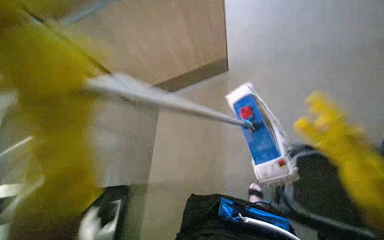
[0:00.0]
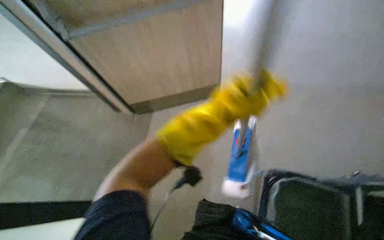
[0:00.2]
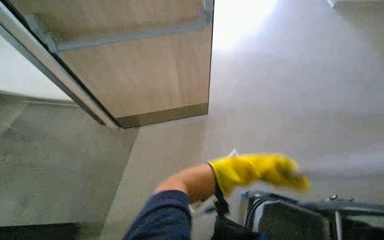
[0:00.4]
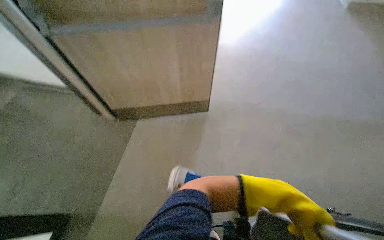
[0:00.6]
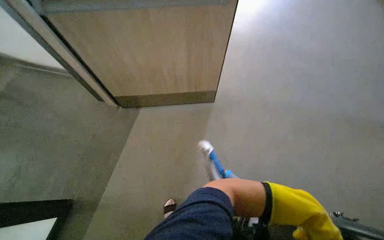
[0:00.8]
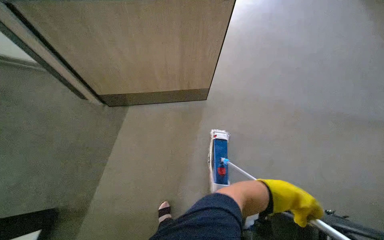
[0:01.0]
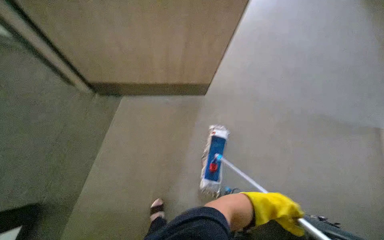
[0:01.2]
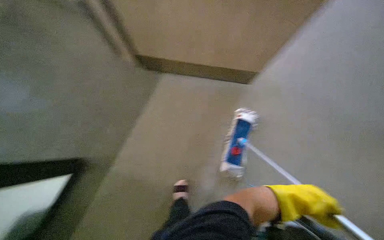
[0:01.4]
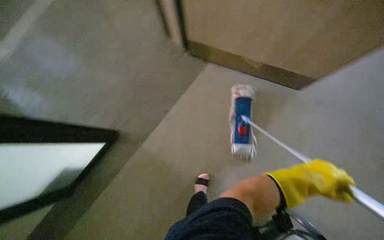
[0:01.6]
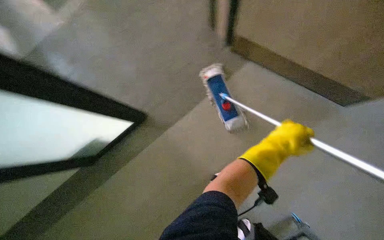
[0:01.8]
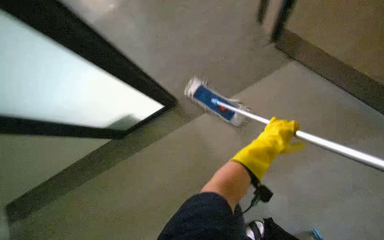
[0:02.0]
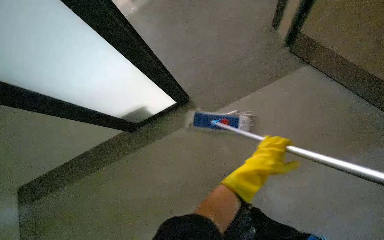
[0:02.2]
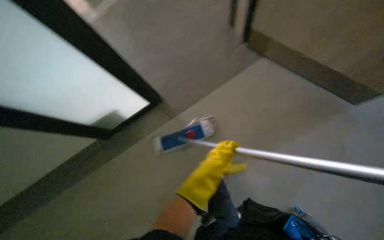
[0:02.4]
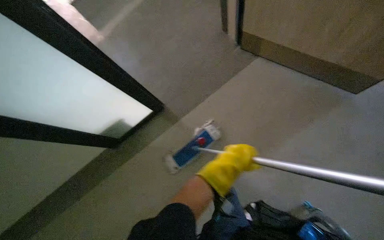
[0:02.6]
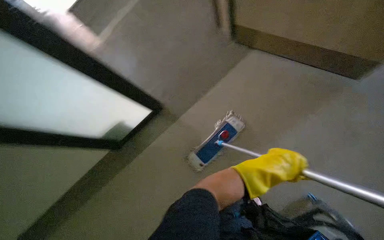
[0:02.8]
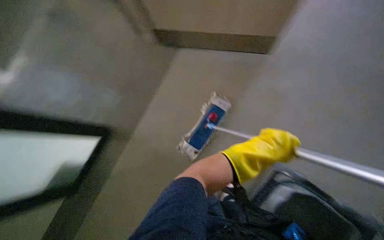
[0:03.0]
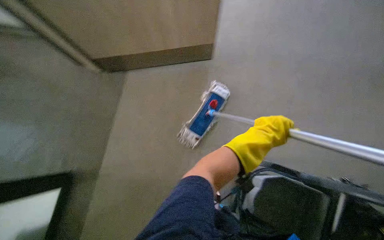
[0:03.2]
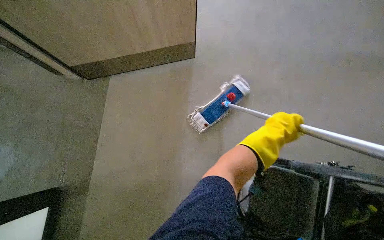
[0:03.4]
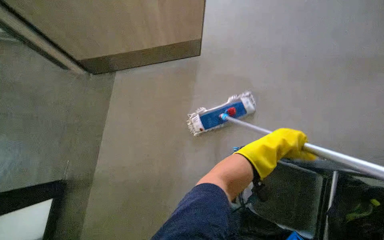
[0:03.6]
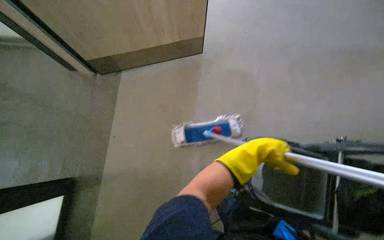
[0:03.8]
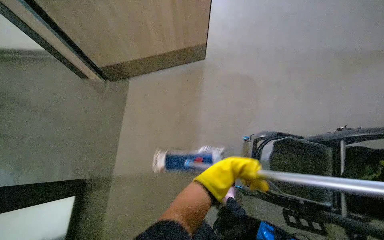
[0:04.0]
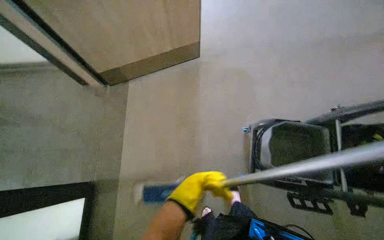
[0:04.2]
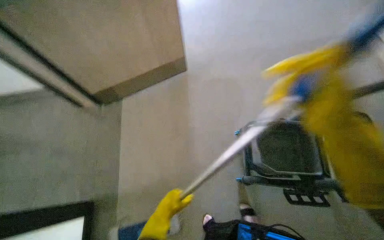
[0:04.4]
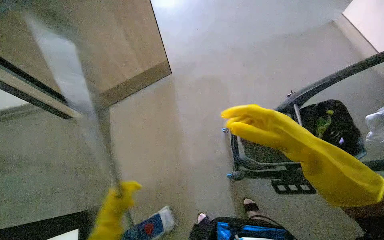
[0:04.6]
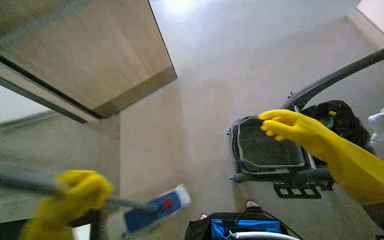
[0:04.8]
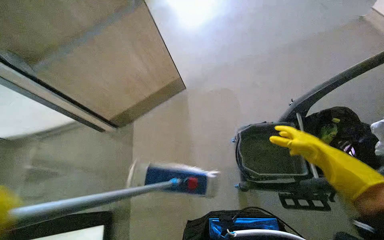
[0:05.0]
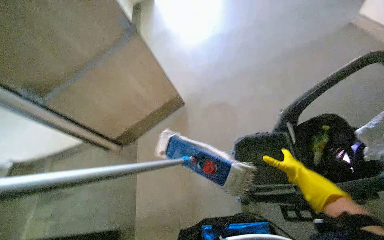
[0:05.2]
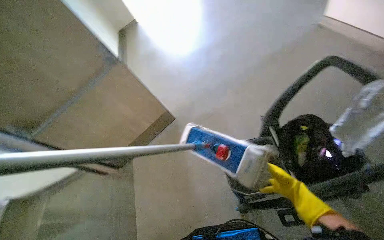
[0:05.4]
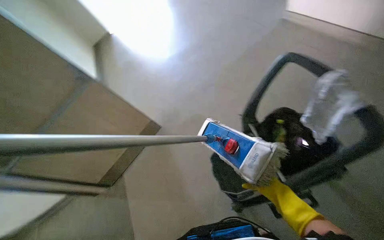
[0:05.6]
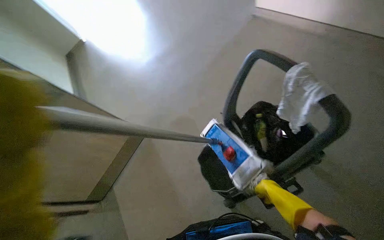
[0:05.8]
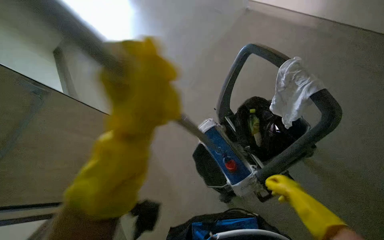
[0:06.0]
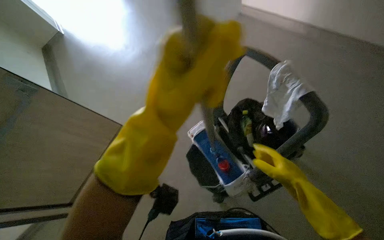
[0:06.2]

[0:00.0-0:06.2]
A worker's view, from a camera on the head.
Job: mopping floor.
The whole recording: Mopping classroom floor. The worker mops the classroom floor, moving around the seats and along the walls.
0:00.0 to 0:01.6: The camera pitches downward, by roughly 20 degrees.
0:01.6 to 0:03.2: The camera pitches downward, by about 15 degrees. Everything in view rotates some 40 degrees counterclockwise.
0:04.6 to 0:06.2: The wearer moves to the right, some 50 cm. The view tips upward by roughly 15 degrees. Everything in view rotates about 25 degrees counterclockwise.

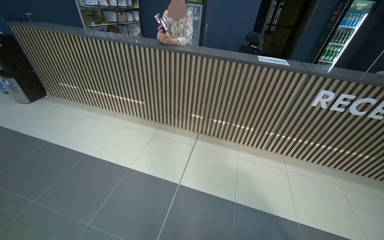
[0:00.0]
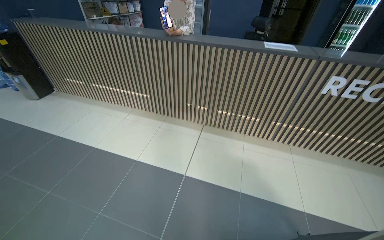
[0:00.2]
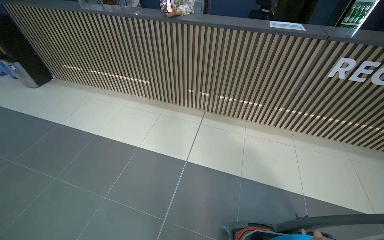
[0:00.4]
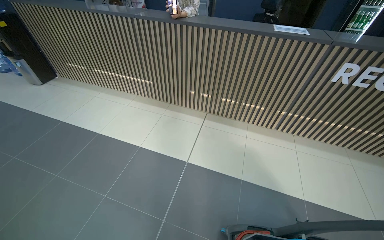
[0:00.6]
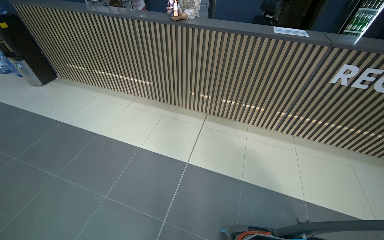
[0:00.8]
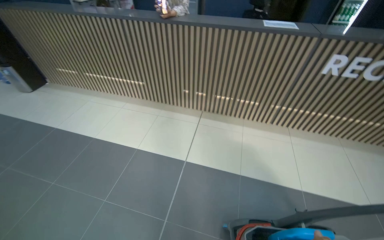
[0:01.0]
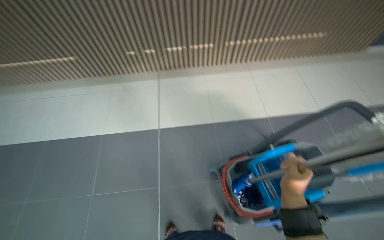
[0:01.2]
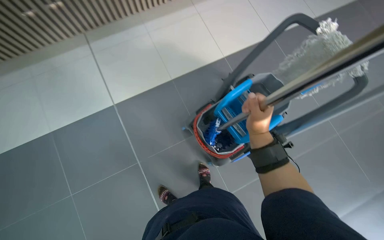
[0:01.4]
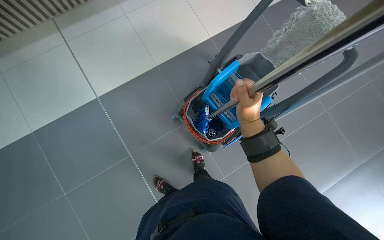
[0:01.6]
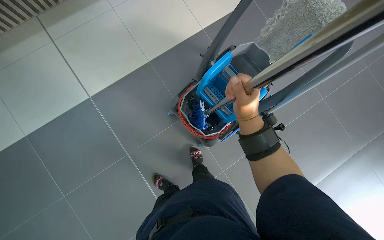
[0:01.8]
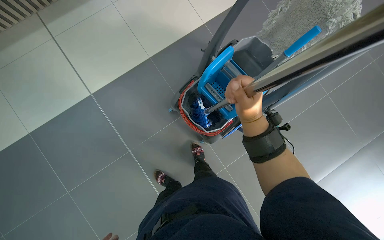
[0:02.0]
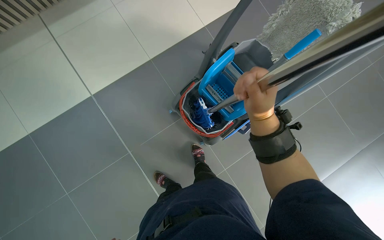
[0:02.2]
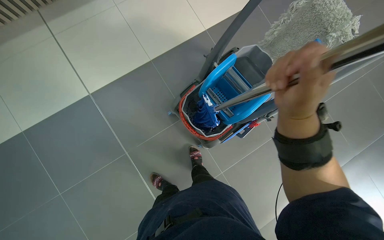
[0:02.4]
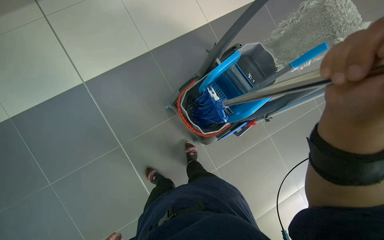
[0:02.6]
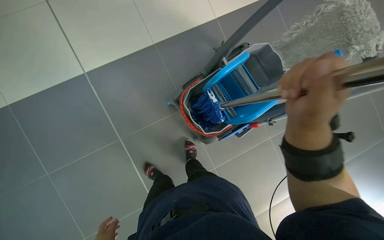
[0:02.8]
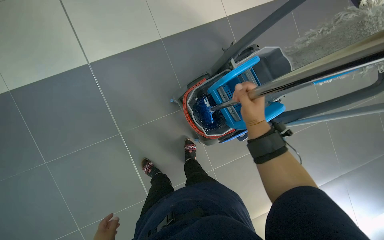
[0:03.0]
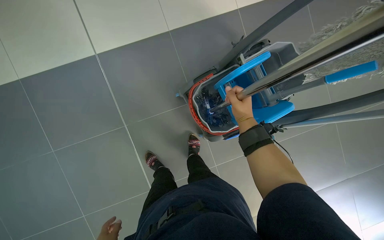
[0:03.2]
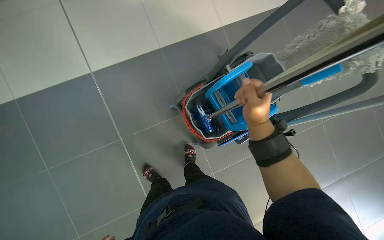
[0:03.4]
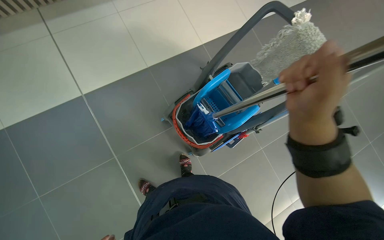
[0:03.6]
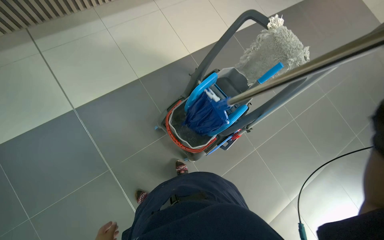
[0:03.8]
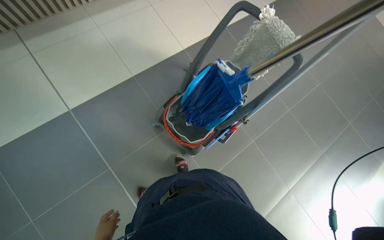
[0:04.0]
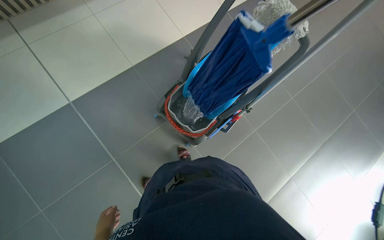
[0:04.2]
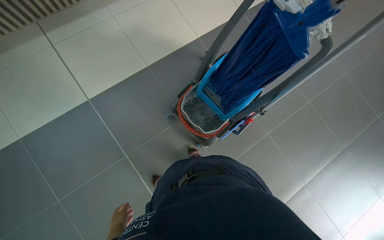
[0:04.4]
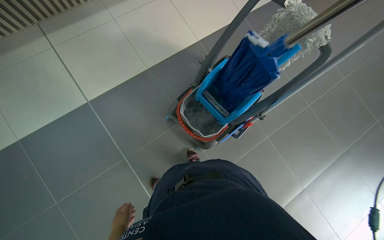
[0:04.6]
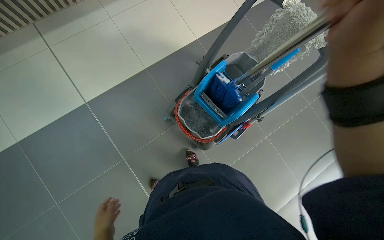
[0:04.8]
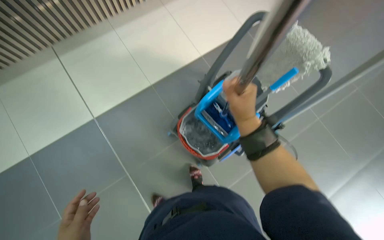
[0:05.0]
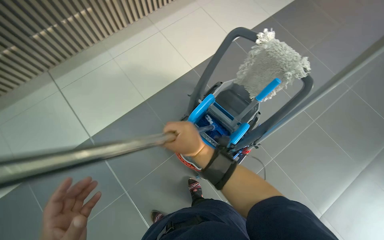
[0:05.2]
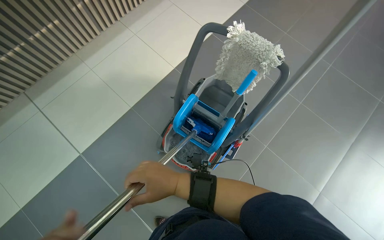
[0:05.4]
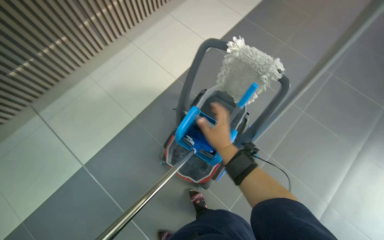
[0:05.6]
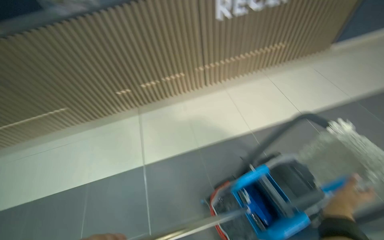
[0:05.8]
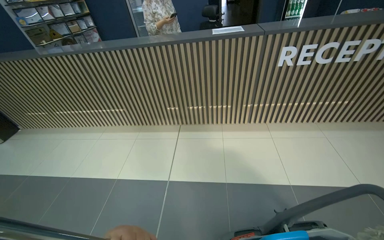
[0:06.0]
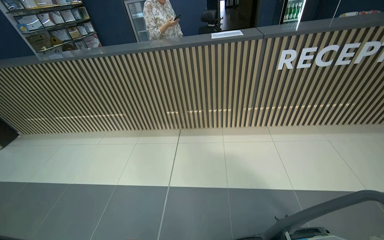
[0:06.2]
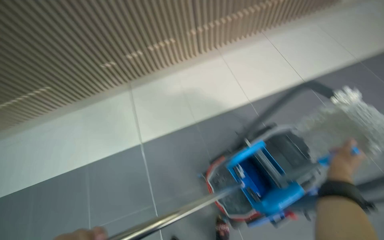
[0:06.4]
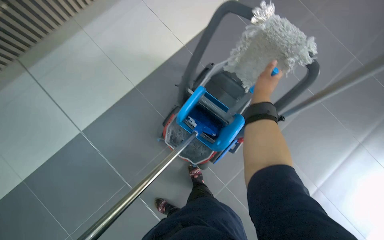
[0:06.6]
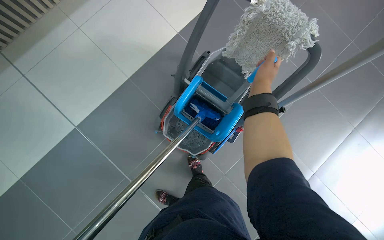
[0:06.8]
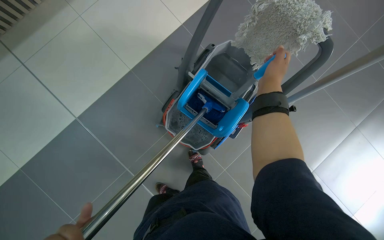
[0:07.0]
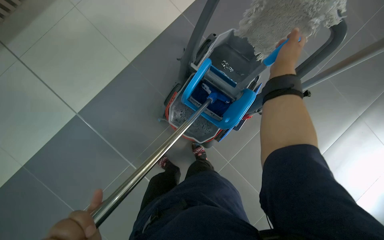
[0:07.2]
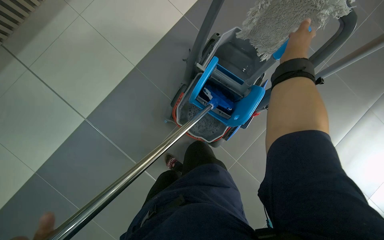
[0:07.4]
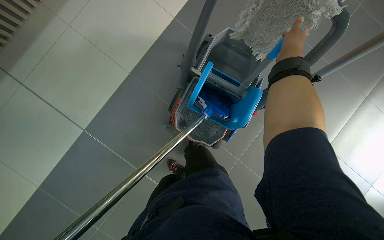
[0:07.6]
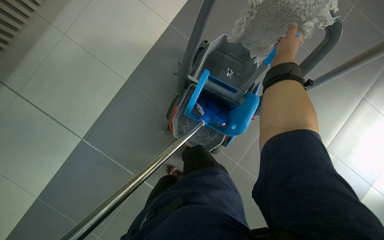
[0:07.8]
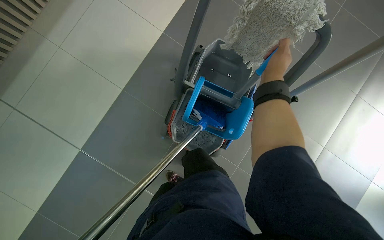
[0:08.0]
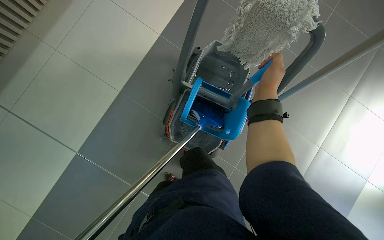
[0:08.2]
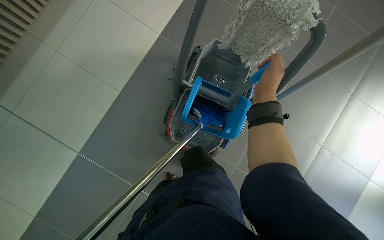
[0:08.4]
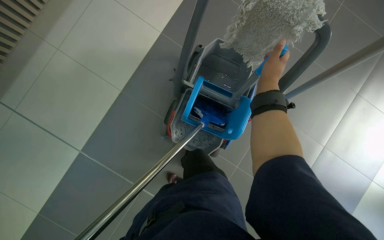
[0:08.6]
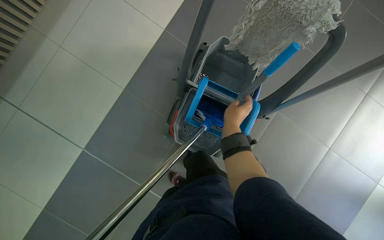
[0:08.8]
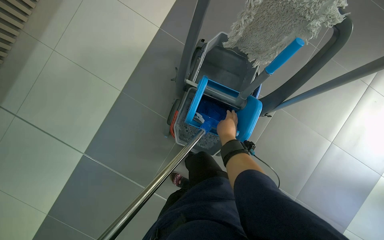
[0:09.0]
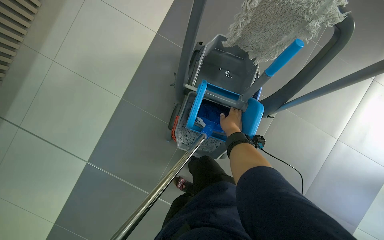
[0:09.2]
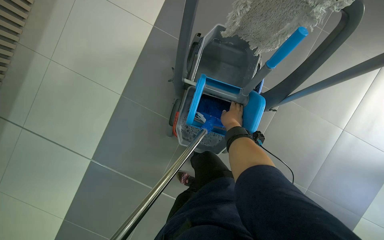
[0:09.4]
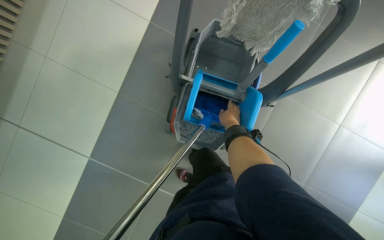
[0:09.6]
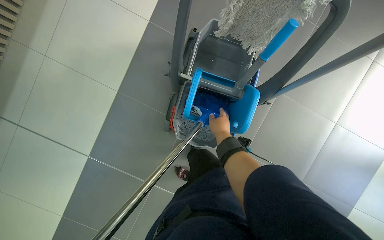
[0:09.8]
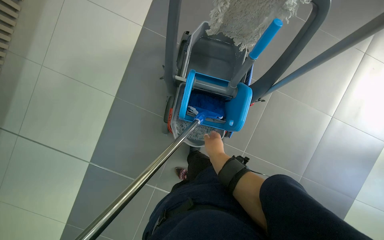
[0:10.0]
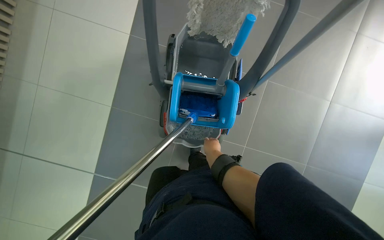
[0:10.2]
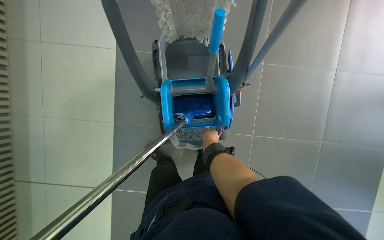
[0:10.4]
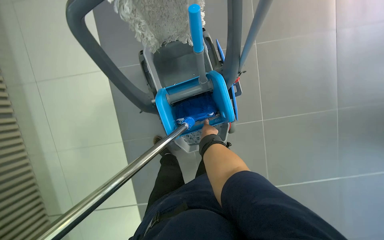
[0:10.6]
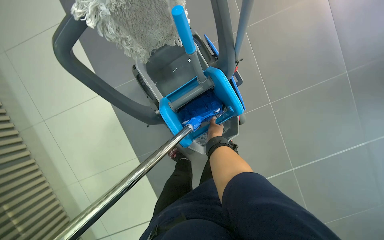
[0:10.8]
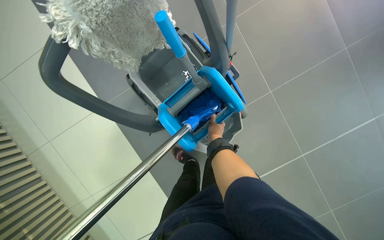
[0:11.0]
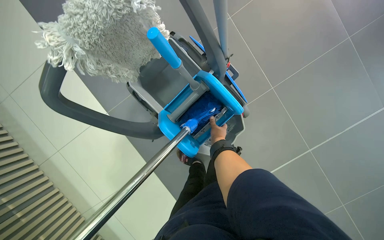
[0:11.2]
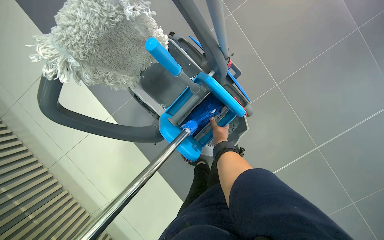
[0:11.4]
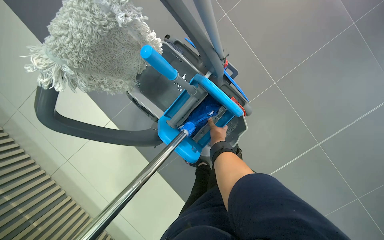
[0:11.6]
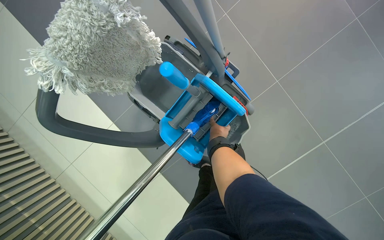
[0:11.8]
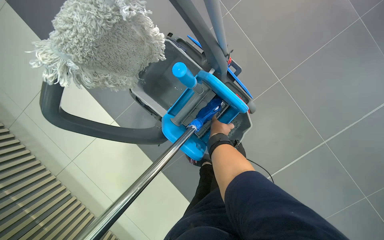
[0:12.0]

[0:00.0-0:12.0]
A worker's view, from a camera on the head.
Job: mopping floor.
The whole recording: Mopping reception area floor. The worker mops the tiled floor in the reception area.
0:00.0 to 0:01.6: The head turns to the right by approximately 50 degrees. The view tilts about 45 degrees downward.
0:04.4 to 0:06.0: The wearer's head swings about 40 degrees to the left. The camera pitches upward, by about 30 degrees.
0:07.6 to 0:09.0: The right hand travels down the picture, to the left and farther from the camera by some 30 cm.
0:09.0 to 0:10.4: The scene turns about 25 degrees counterclockwise in the picture.
0:10.4 to 0:12.0: Everything in view rotates roughly 45 degrees counterclockwise.

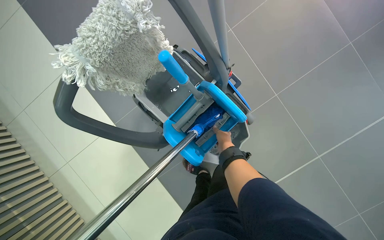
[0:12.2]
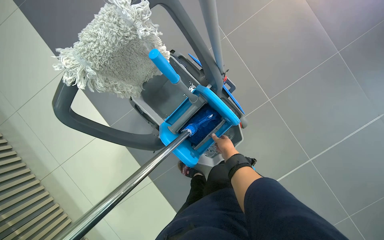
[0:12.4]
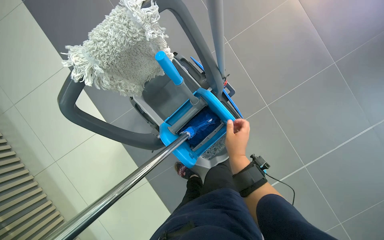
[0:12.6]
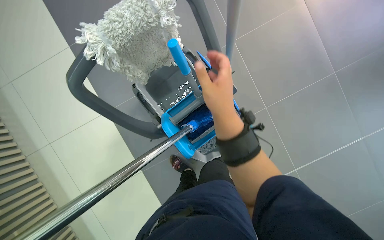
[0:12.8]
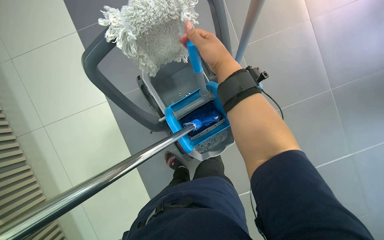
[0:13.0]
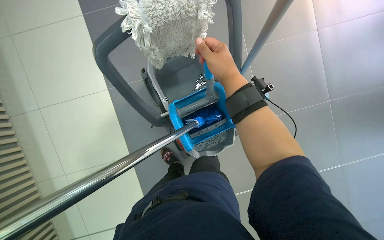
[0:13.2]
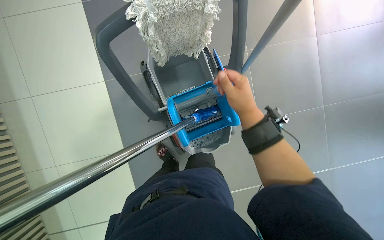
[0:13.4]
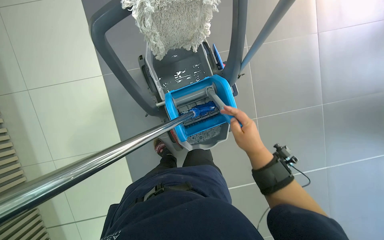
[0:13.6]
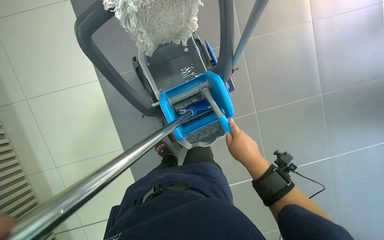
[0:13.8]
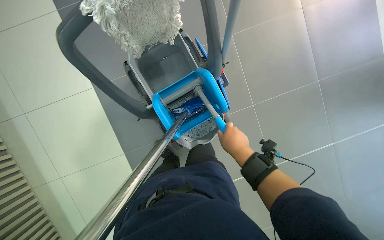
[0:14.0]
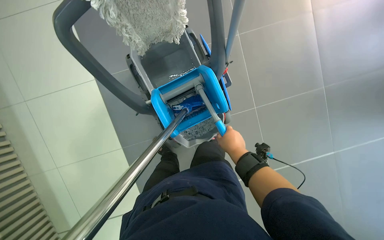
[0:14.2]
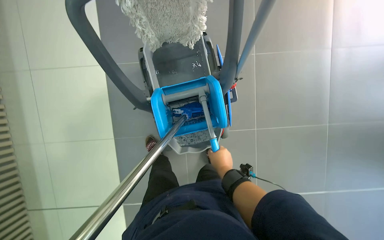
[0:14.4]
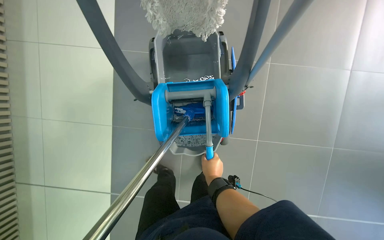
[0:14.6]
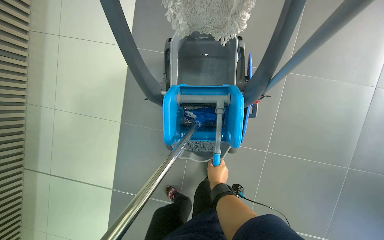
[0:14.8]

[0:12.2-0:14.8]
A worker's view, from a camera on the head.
Job: mopping floor.
The whole recording: Mopping reception area floor. The worker mops the tiled floor in the reception area.
0:12.2 to 0:13.4: The right hand travels nearer to the camera by approximately 30 cm.
